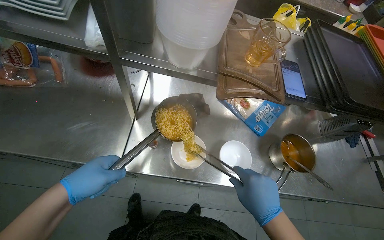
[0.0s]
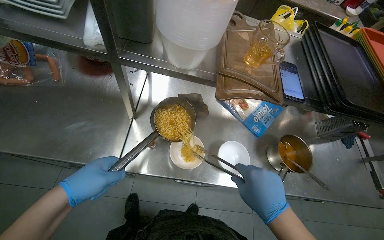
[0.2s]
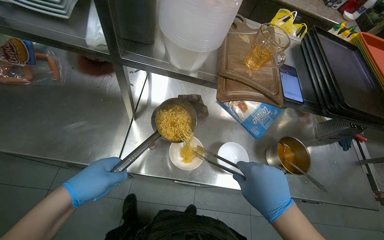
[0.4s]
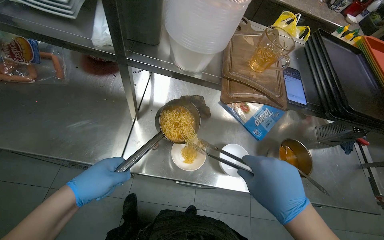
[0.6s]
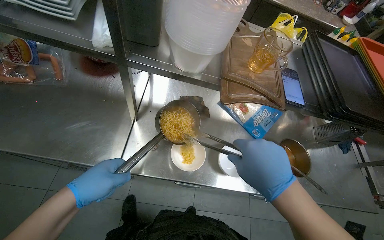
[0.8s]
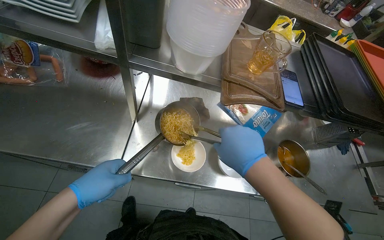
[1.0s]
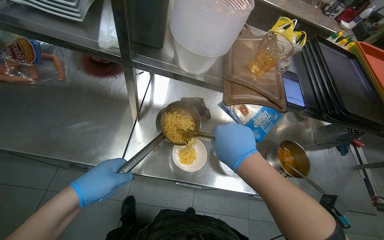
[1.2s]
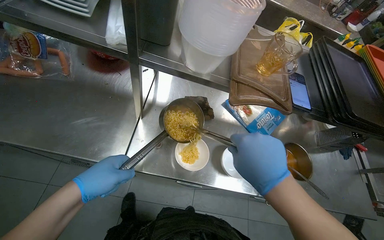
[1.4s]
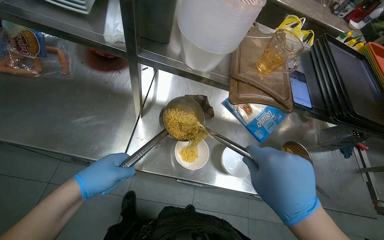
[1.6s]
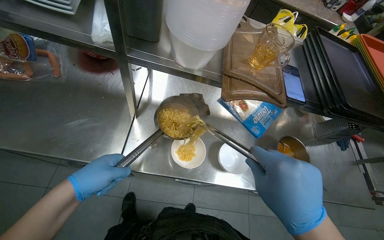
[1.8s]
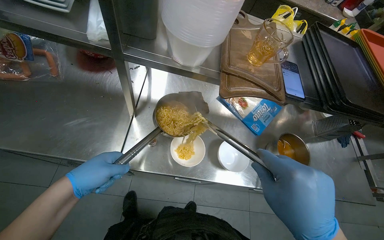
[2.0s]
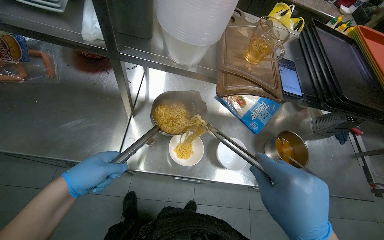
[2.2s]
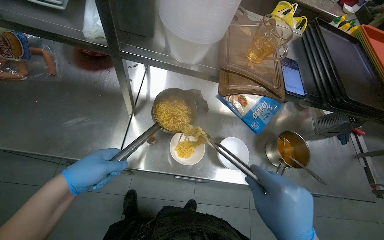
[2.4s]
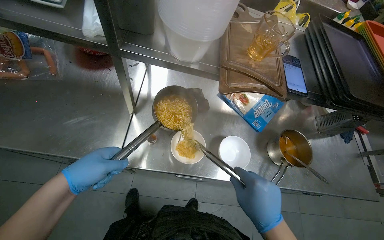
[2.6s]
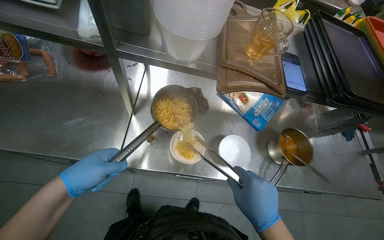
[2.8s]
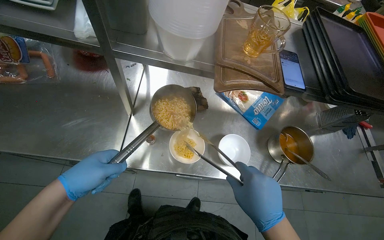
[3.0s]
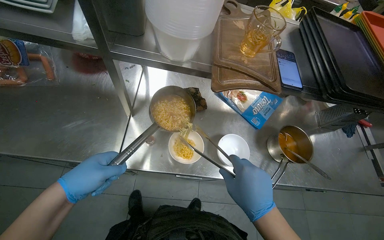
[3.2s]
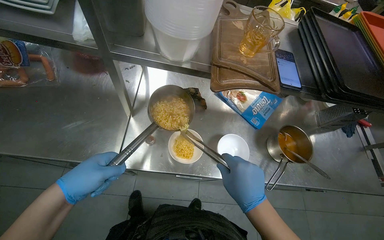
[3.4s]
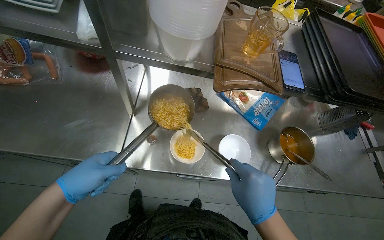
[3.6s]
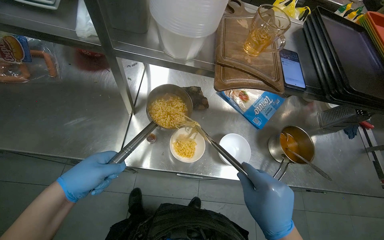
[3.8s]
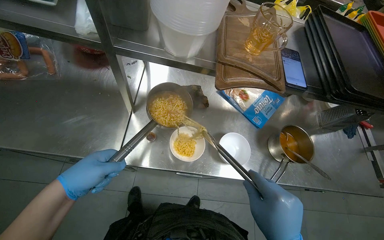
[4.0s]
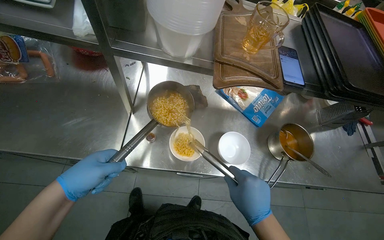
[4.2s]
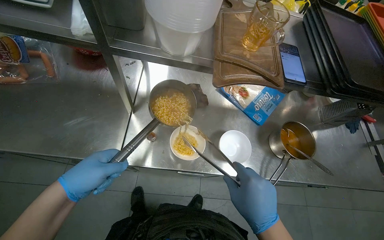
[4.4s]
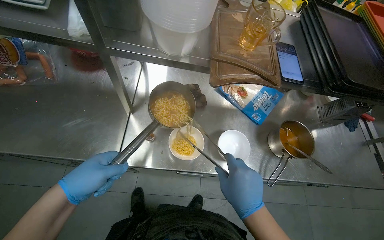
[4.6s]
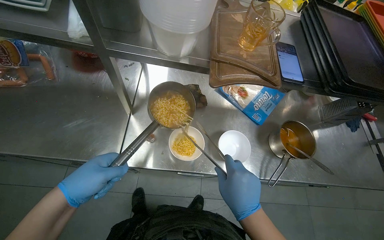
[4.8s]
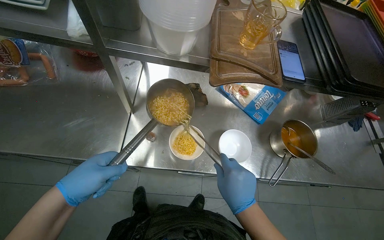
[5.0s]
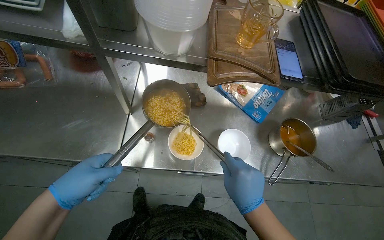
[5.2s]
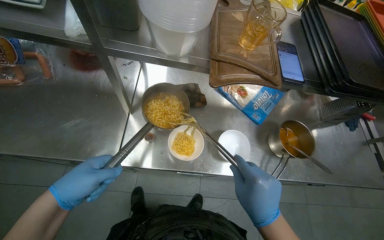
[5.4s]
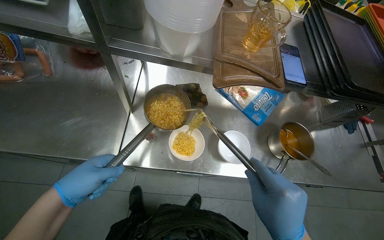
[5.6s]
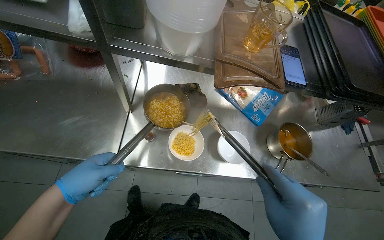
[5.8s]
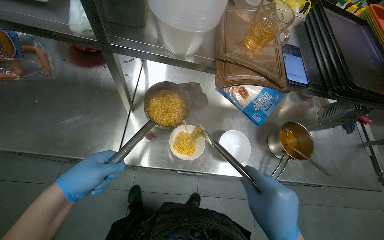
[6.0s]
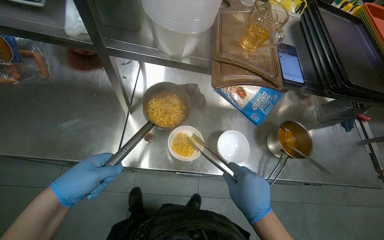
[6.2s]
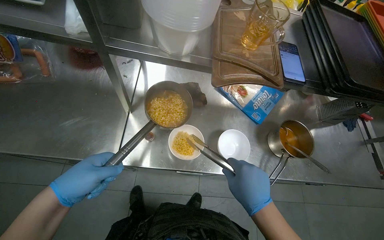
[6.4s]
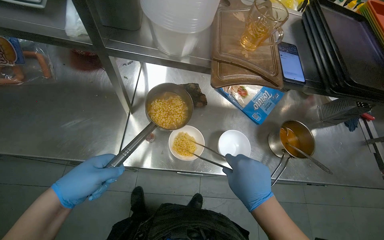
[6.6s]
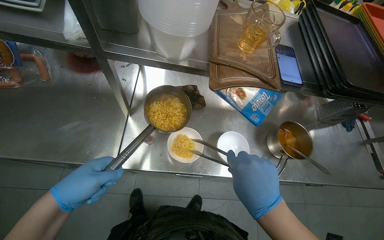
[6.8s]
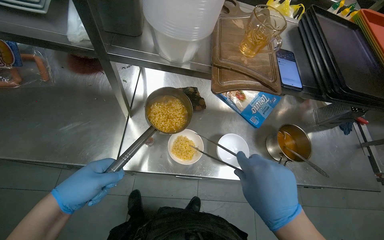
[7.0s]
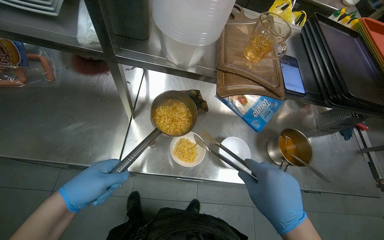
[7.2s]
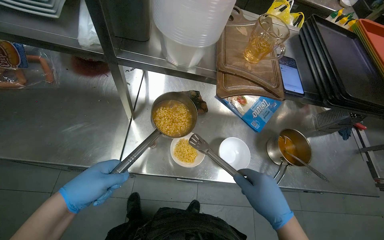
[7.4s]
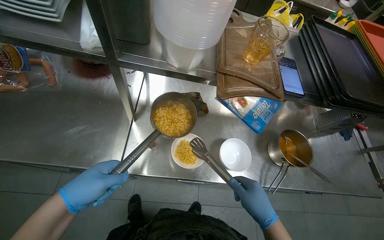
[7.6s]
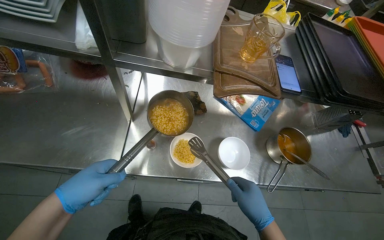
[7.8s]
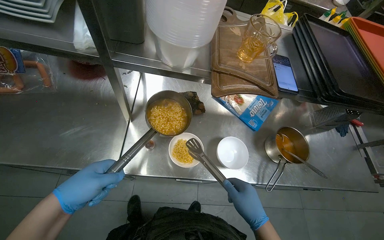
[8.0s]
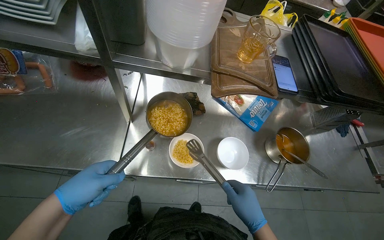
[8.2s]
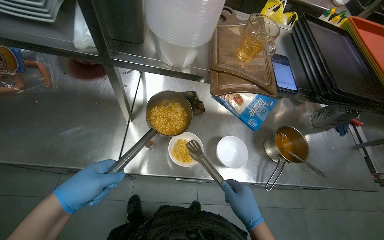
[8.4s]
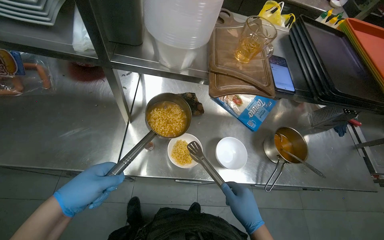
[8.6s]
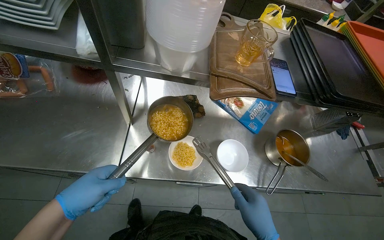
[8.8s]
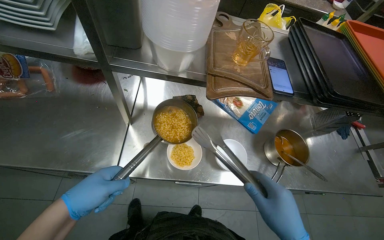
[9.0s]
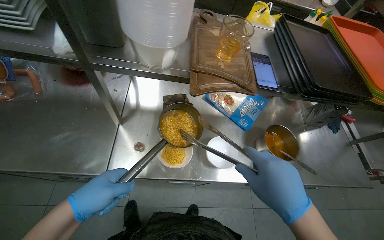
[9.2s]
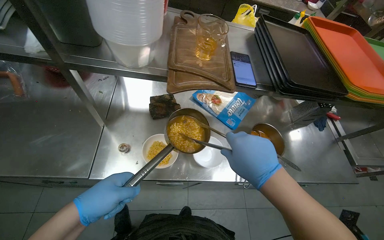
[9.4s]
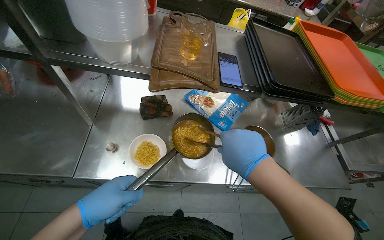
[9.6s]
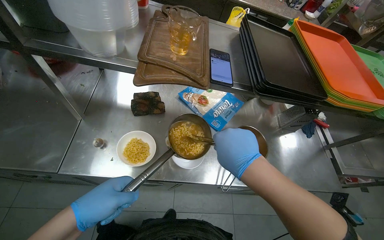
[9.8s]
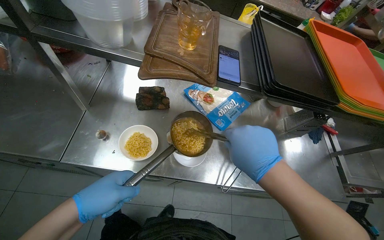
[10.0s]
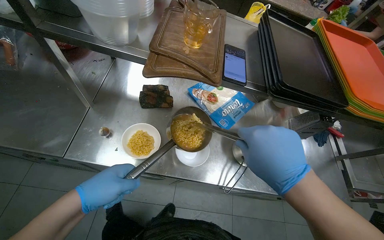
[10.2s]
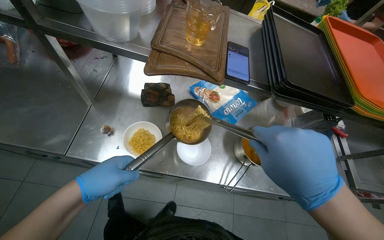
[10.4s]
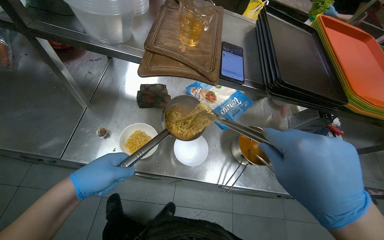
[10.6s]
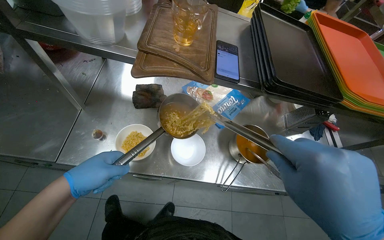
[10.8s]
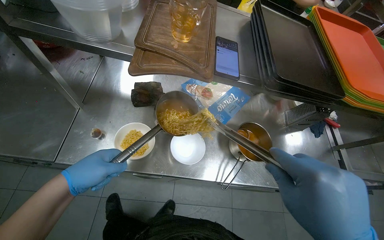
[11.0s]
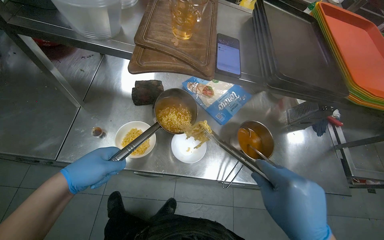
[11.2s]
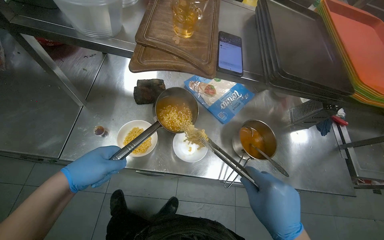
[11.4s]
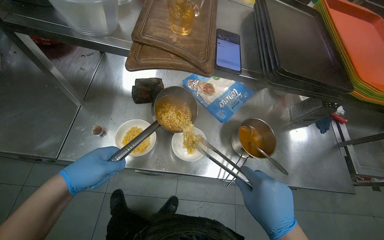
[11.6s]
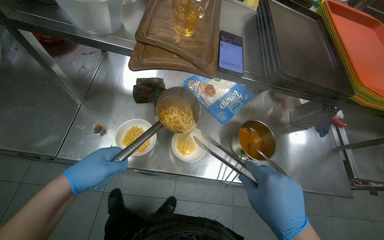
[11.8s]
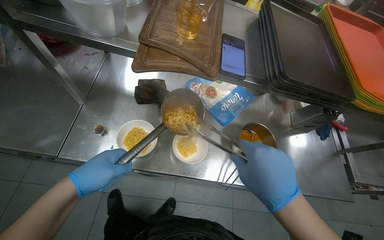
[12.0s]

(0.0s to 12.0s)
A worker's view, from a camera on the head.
Job: preparing food.
The whole recording: Serving noodle soup into bowls. The worker transfers cooked noodles and ladles soup into two serving bowls.
0.0s - 1.6s: The right hand moves nearer to the camera and up the picture, about 15 cm.
1.6s - 3.0s: The right hand moves down the picture, approximately 10 cm.
3.0s - 4.4s: The hands stay close to where they were, moving slightly.
7.6s - 9.0s: The right hand shifts about 10 cm nearer to the camera.
9.0s - 10.4s: The right hand travels up the picture by approximately 10 cm.

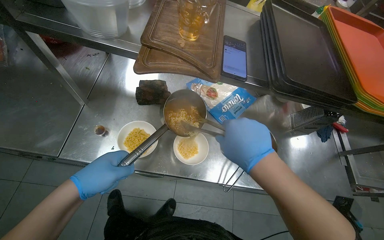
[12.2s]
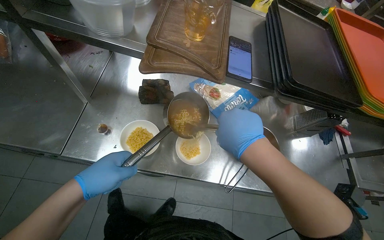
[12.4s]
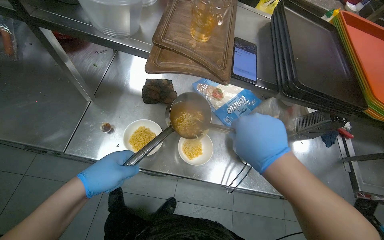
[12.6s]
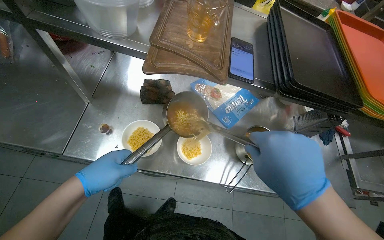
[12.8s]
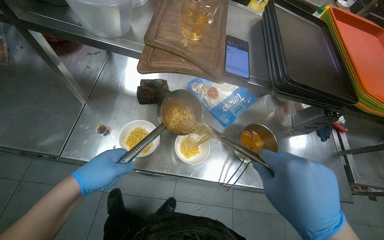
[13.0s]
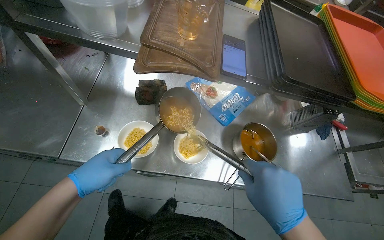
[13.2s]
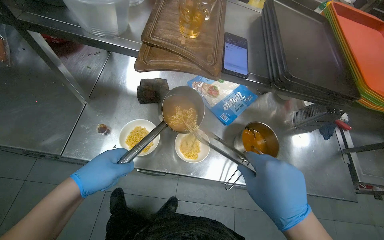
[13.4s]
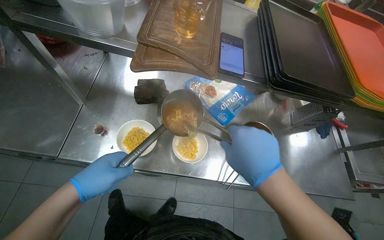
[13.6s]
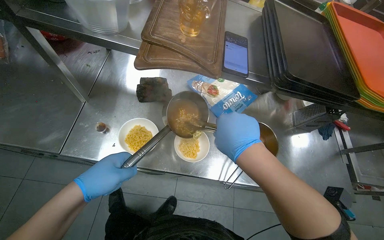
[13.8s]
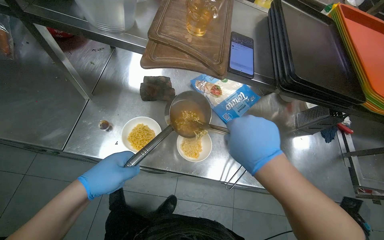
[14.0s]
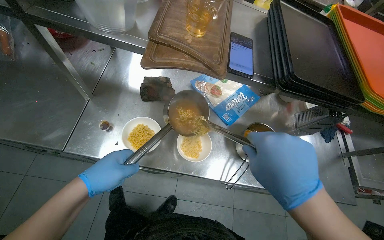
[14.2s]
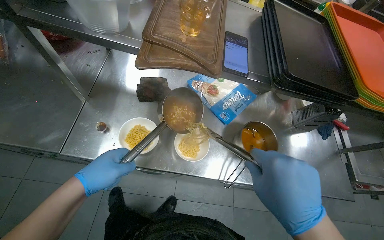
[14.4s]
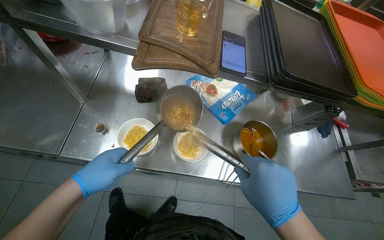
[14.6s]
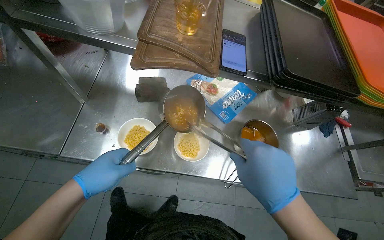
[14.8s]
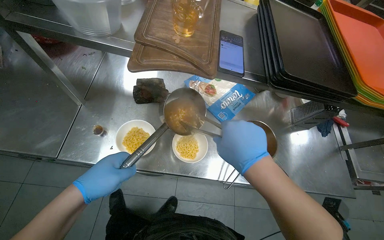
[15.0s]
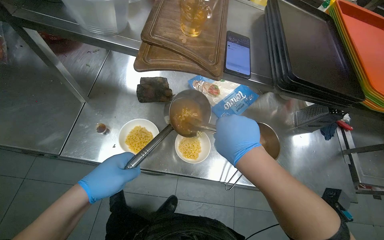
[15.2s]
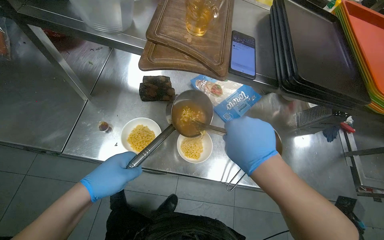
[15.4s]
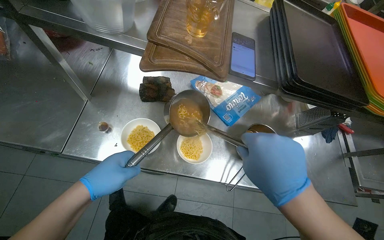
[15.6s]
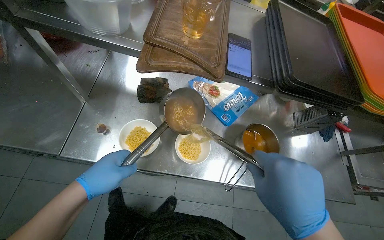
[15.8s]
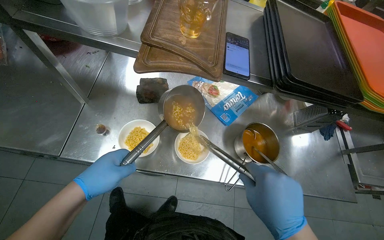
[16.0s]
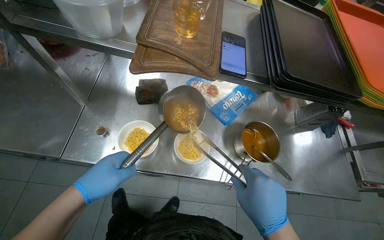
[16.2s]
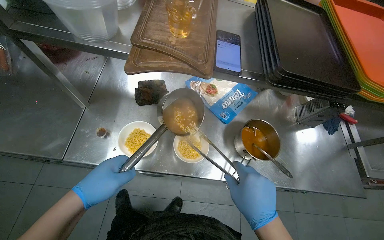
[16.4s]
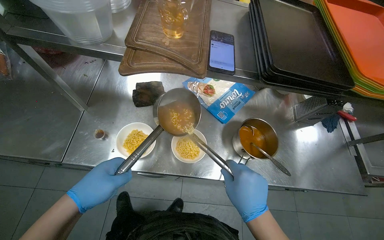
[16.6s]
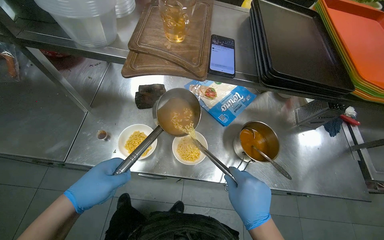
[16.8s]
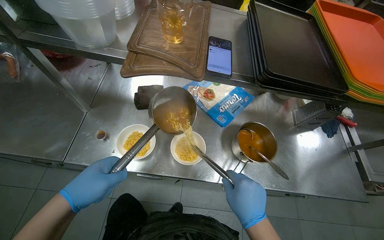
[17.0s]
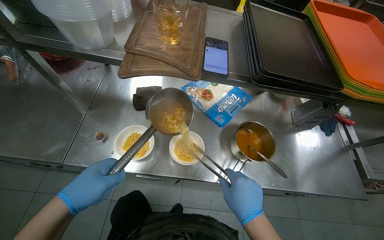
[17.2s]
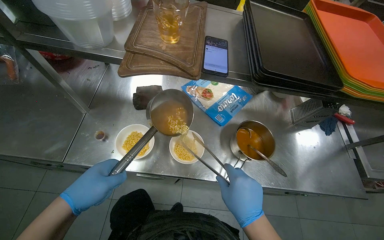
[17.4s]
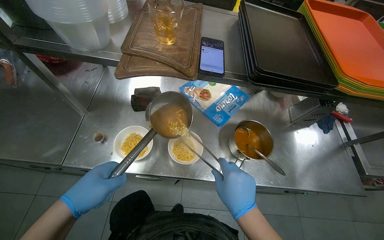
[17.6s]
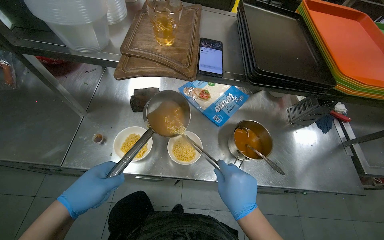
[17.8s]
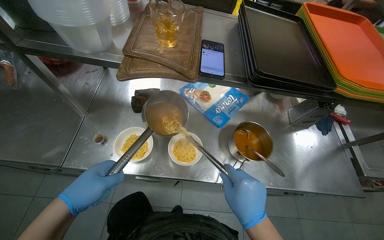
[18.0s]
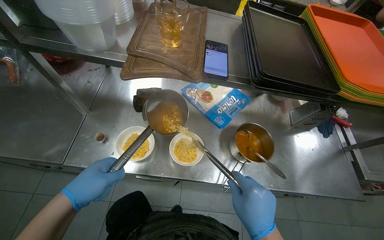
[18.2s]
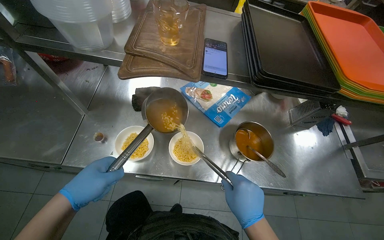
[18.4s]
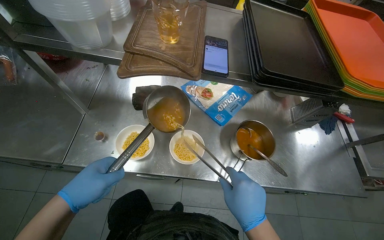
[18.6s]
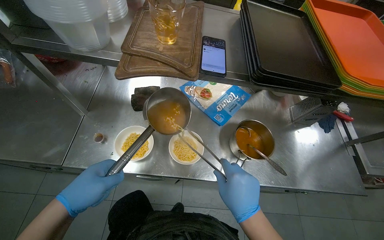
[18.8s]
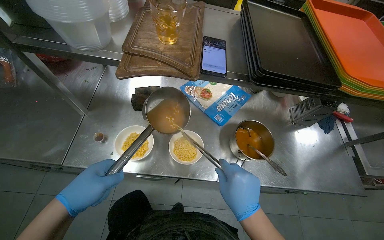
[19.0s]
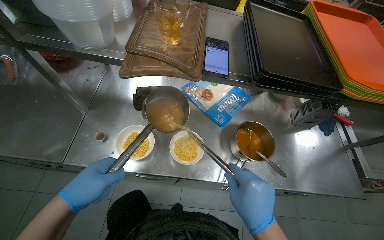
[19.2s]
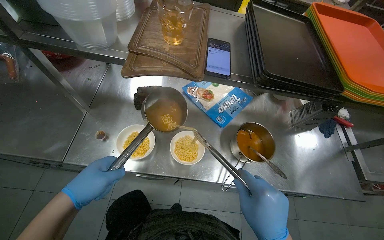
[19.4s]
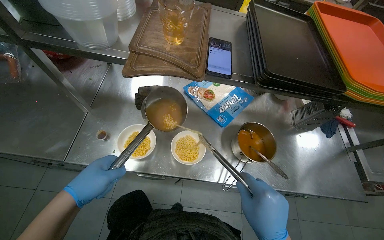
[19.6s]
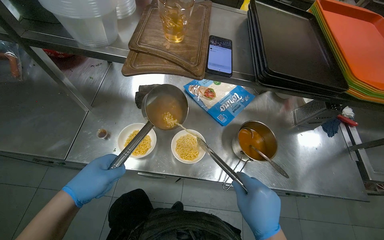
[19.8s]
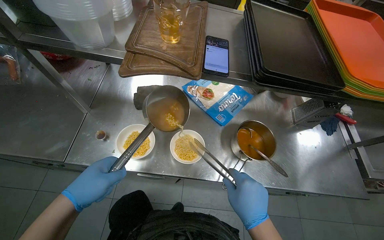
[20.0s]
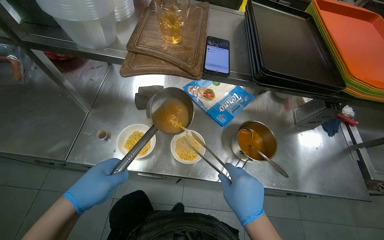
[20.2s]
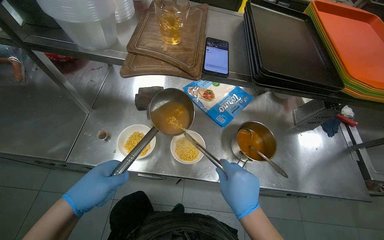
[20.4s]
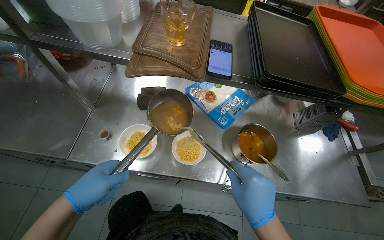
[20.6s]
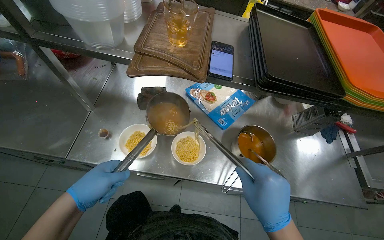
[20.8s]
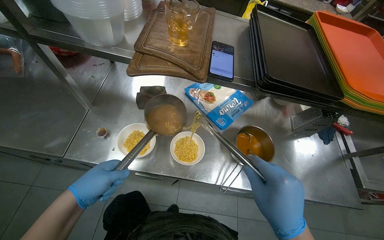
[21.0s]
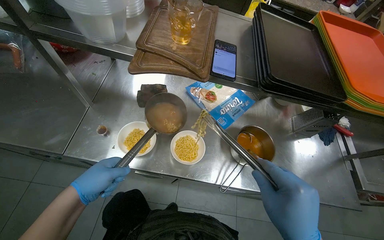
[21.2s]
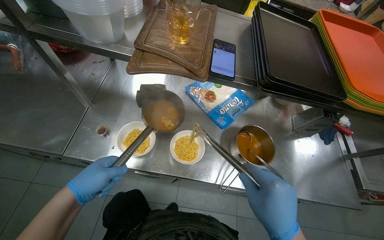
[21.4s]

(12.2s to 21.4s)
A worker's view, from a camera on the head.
Job: preparing food.
The whole recording: Serving noodle soup into bowls. The worker transfers cooked noodles and ladles soup into two serving bowls.
12.2s - 13.8s: The right hand travels down the picture and back again, some 10 cm each way.
15.2s - 16.8s: The right hand is displaced down the picture by some 15 cm.
16.8s - 18.4s: The hands make small movements and keep their place.
19.8s - 21.4s: The hands are busy where they are.
